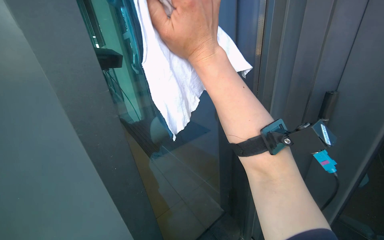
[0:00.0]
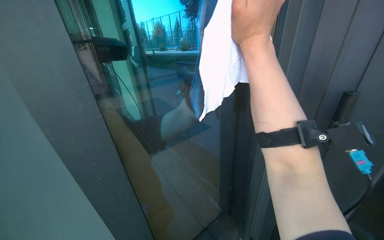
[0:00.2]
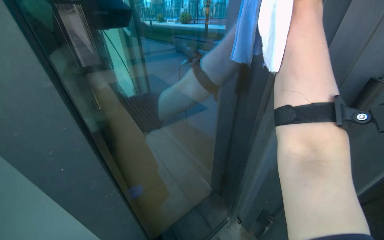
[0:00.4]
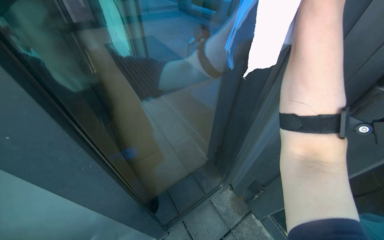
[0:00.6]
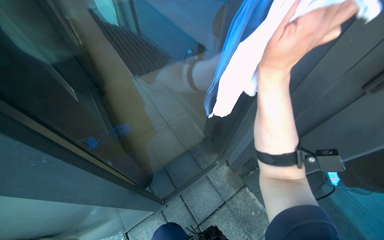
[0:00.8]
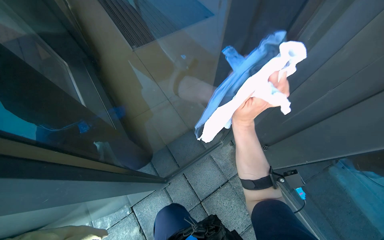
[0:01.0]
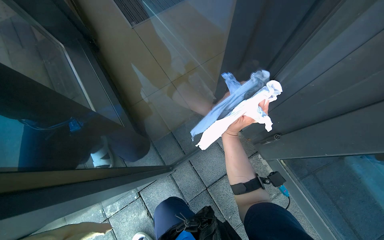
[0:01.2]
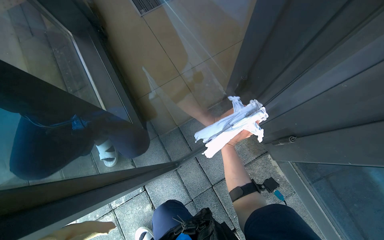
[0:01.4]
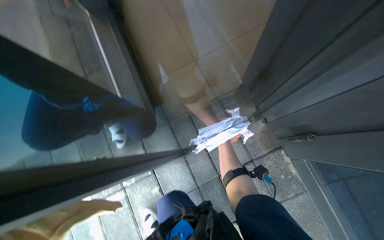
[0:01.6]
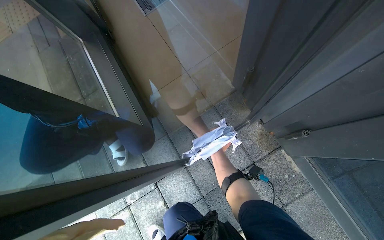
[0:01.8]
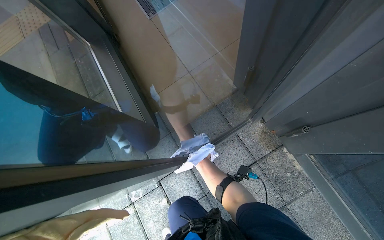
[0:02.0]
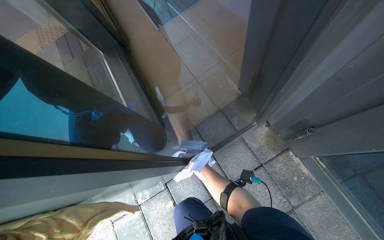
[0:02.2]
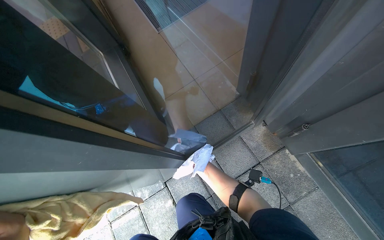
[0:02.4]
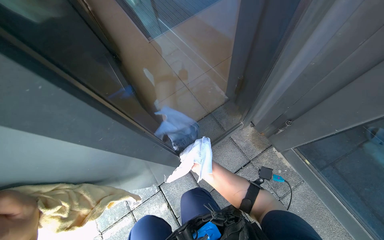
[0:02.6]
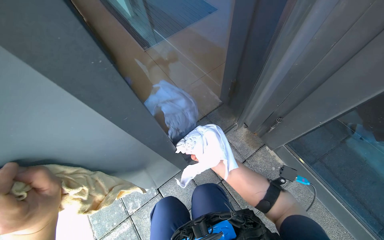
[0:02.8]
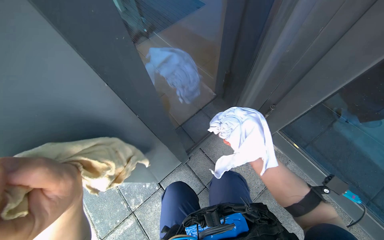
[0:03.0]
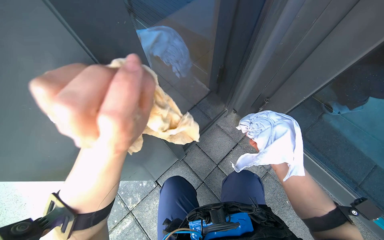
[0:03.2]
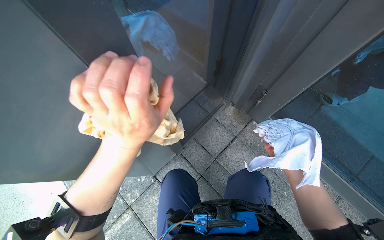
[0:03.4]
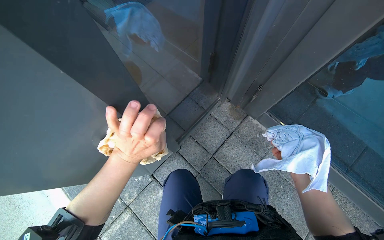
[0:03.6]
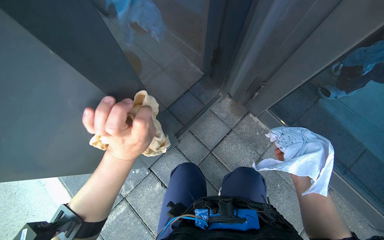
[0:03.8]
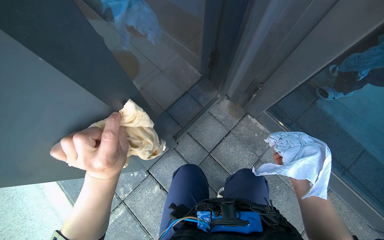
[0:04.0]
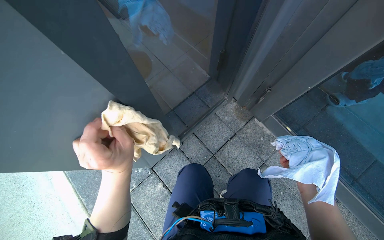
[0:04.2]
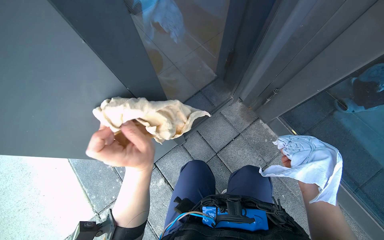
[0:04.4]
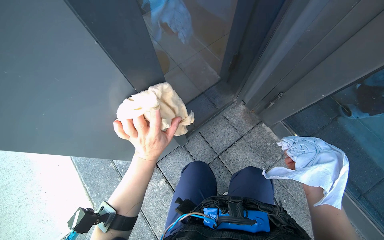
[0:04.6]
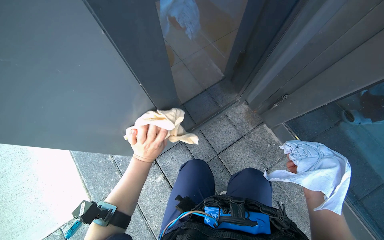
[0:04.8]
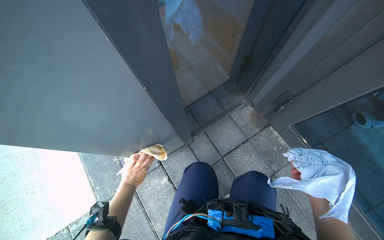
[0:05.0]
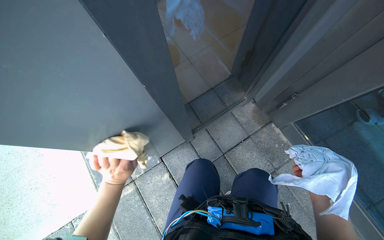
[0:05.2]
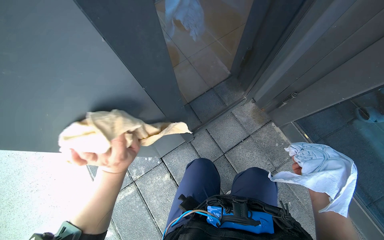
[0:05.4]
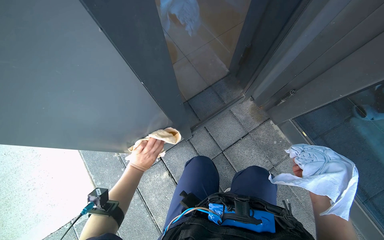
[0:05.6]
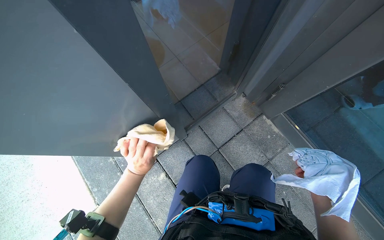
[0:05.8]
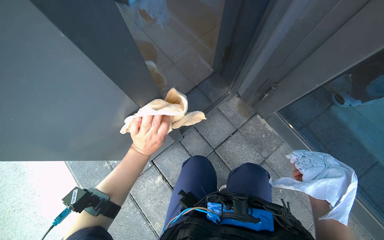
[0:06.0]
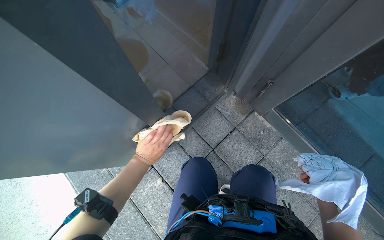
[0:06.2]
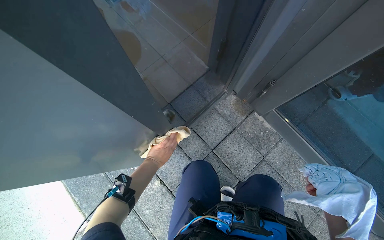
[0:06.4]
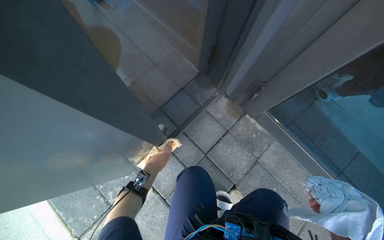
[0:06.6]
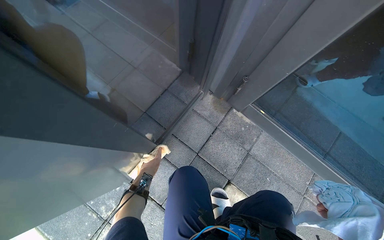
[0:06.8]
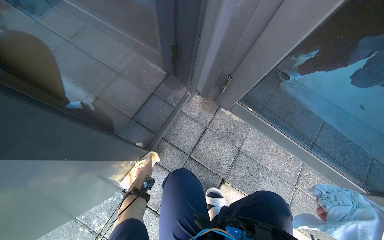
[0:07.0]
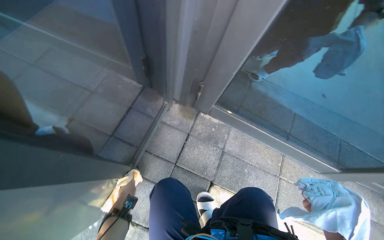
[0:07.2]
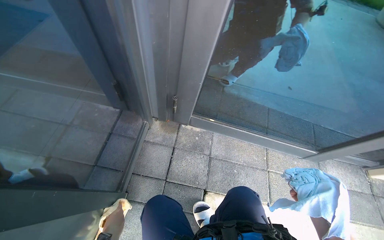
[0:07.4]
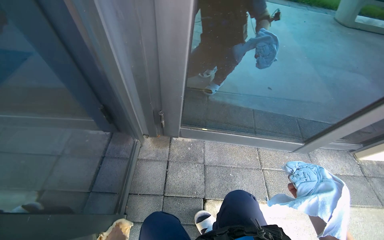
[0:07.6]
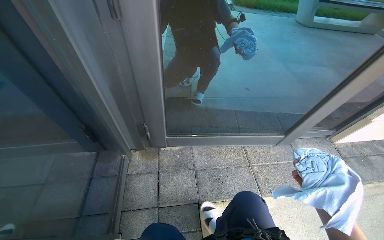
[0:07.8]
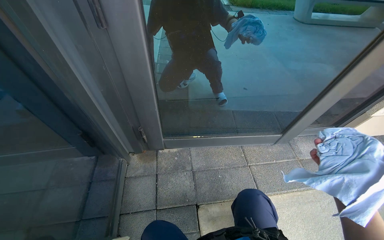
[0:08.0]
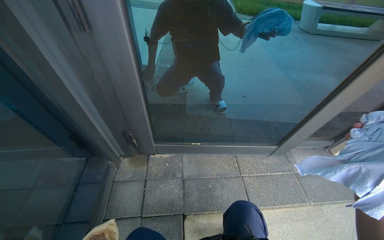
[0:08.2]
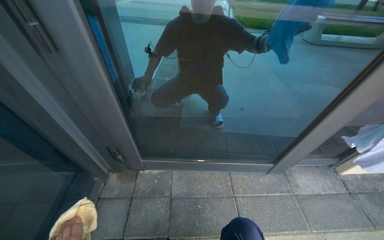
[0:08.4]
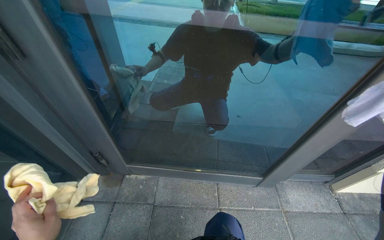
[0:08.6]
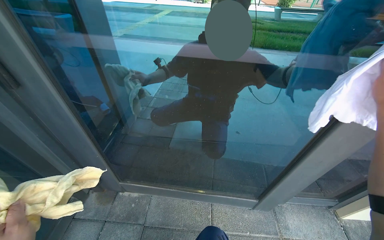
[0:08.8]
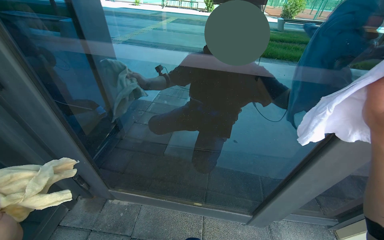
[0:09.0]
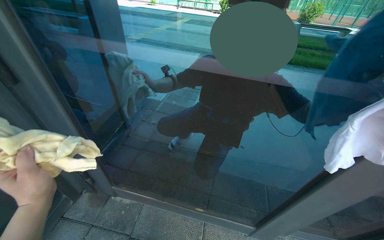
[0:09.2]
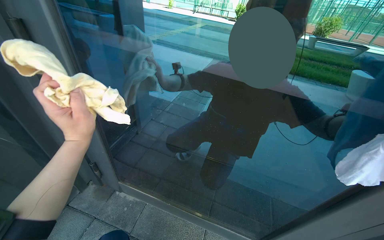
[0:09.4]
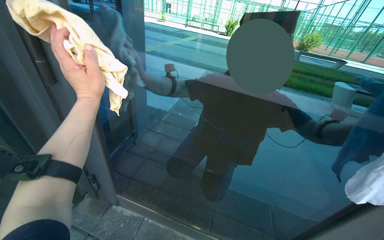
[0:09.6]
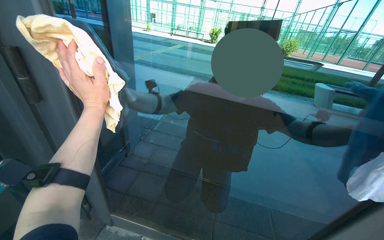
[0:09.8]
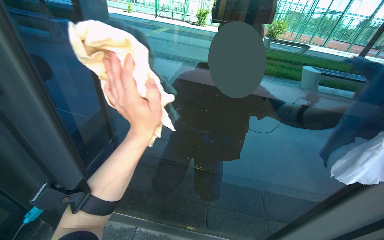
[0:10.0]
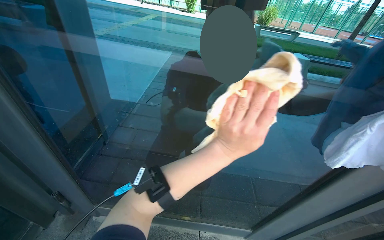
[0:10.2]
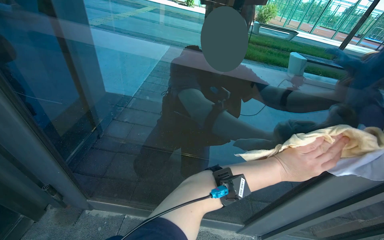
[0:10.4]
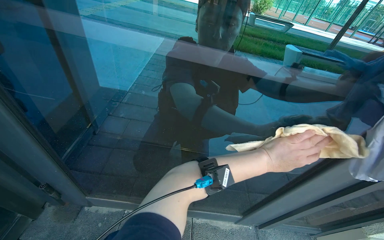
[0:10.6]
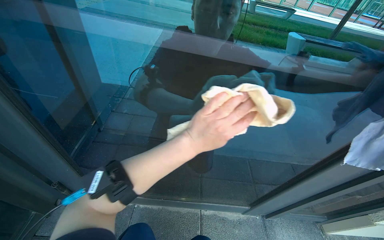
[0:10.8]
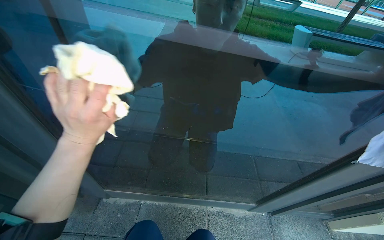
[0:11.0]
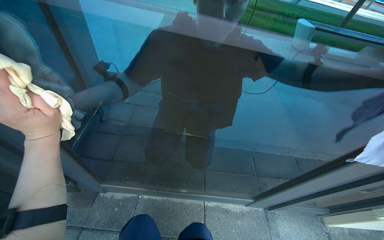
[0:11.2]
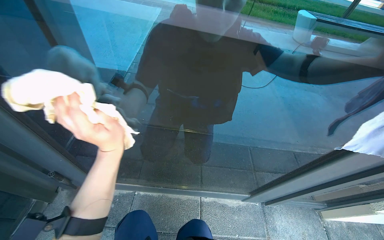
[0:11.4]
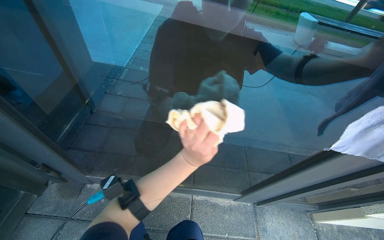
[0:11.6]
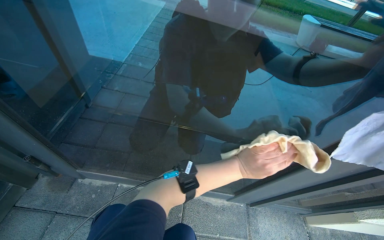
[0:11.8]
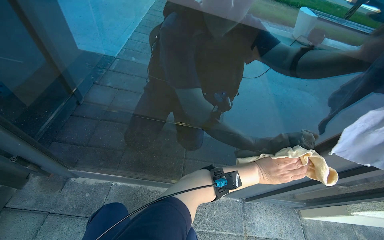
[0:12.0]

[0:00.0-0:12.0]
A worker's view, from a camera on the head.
Job: cleaning windows.
The whole recording: Cleaning glass door. The worker cleans the glass door using a squeegee and then wipes it with a cloth, also cleaning the door handle.
0:00.0 to 0:01.6: The wearer's head swings some 15 degrees to the left. The camera pitches downward, by approximately 15 degrees. The right hand is displaced farther from the camera and down the picture by about 50 cm.
0:01.6 to 0:03.0: The camera pitches upward, by approximately 15 degrees.
0:03.0 to 0:04.4: The right hand goes about 20 cm nearer to the camera and to the right.
0:04.4 to 0:06.0: The left hand moves nearer and farther over approximately 25 cm, changing direction 3 times.
0:06.0 to 0:07.6: The head rotates roughly 50 degrees to the right.
0:07.6 to 0:09.0: The head travels to the right, roughly 50 cm. The view tips upward by approximately 15 degrees.
0:10.4 to 0:12.0: The view tips downward by about 15 degrees. The left hand reaches approximately 70 cm to the left, then returns.

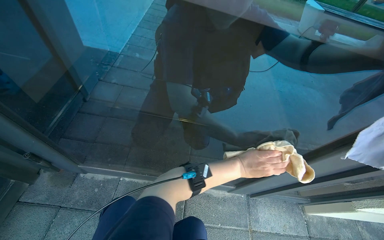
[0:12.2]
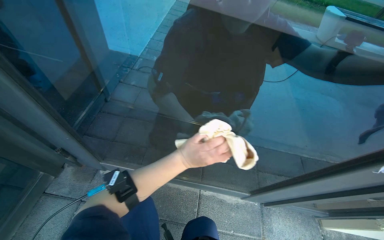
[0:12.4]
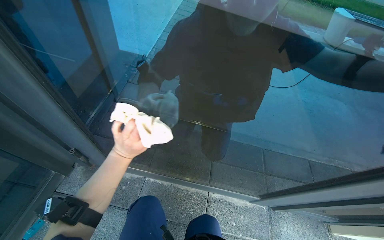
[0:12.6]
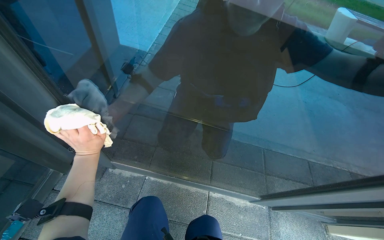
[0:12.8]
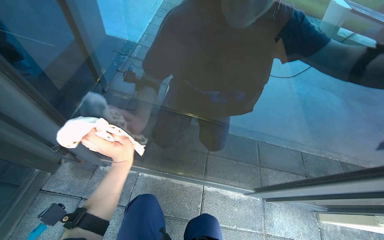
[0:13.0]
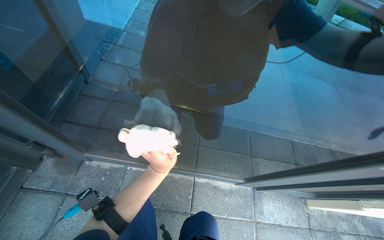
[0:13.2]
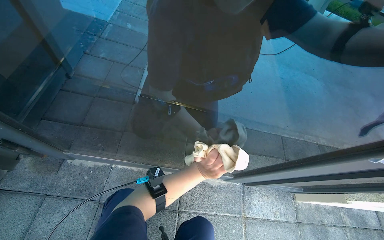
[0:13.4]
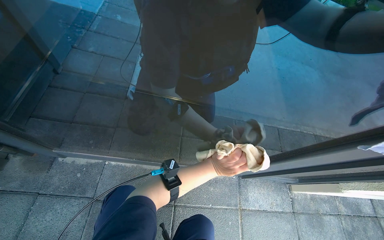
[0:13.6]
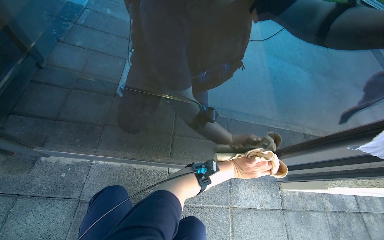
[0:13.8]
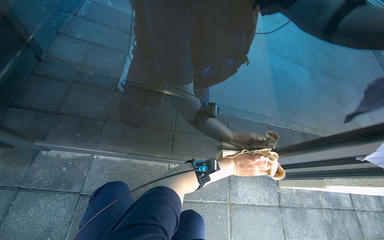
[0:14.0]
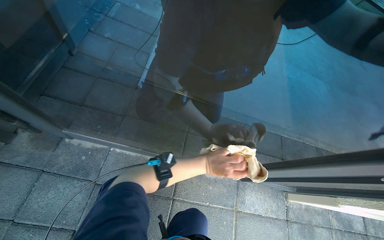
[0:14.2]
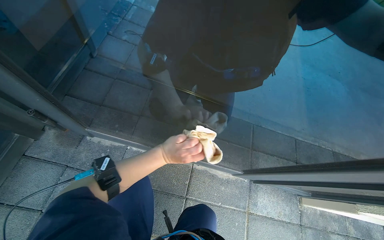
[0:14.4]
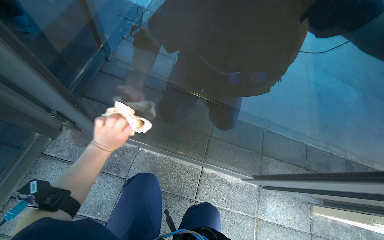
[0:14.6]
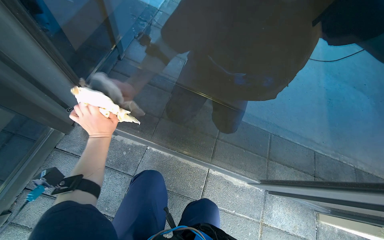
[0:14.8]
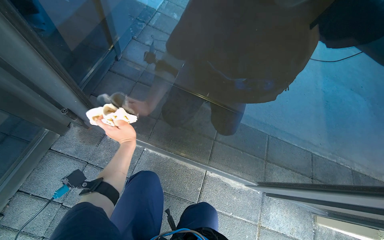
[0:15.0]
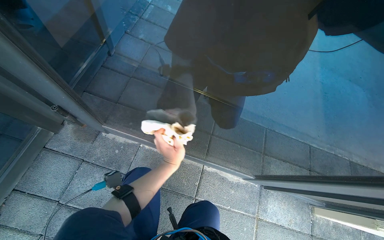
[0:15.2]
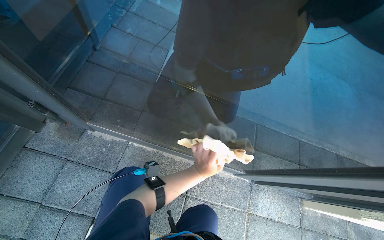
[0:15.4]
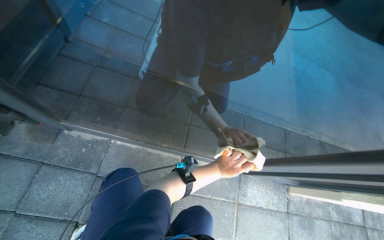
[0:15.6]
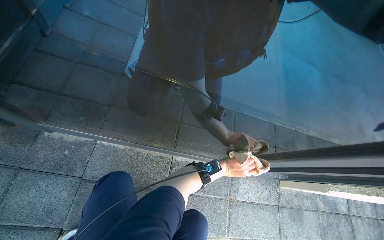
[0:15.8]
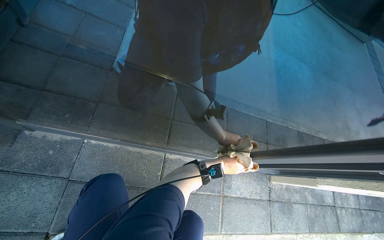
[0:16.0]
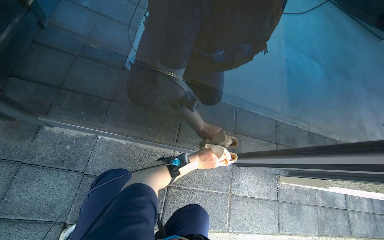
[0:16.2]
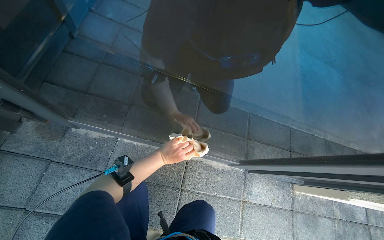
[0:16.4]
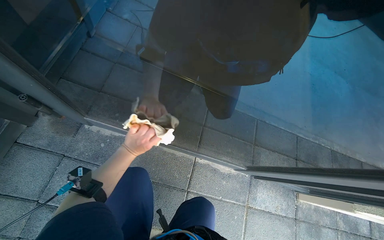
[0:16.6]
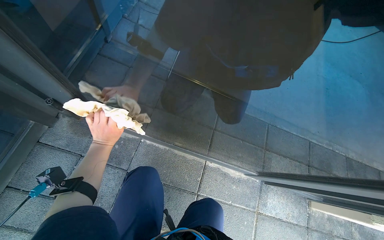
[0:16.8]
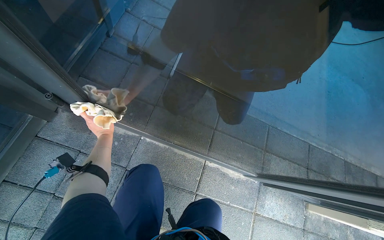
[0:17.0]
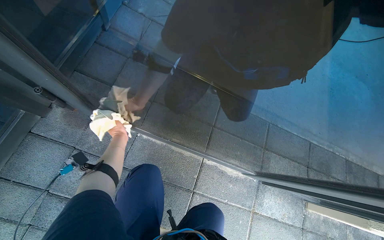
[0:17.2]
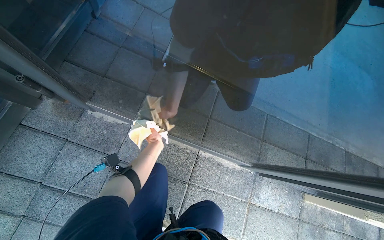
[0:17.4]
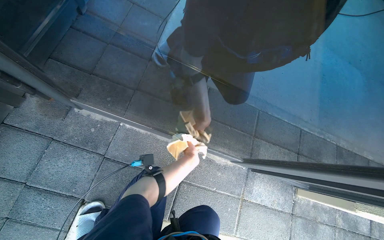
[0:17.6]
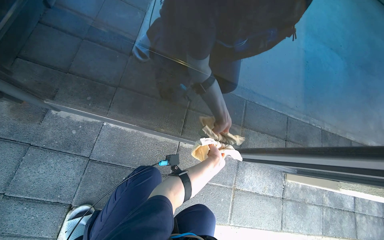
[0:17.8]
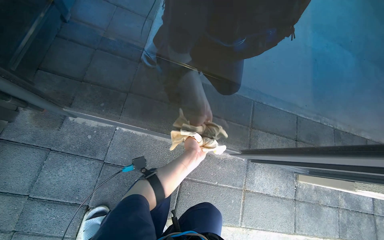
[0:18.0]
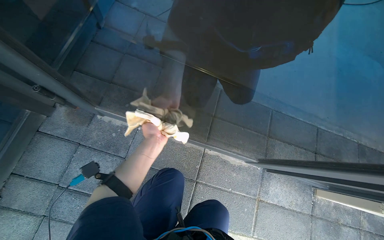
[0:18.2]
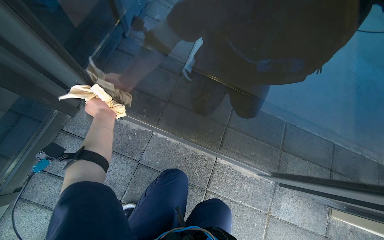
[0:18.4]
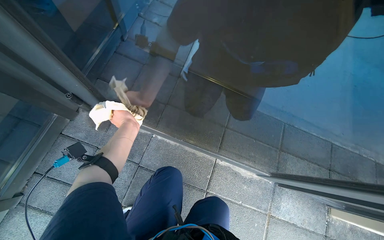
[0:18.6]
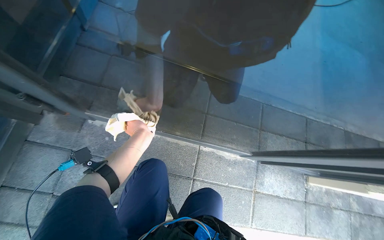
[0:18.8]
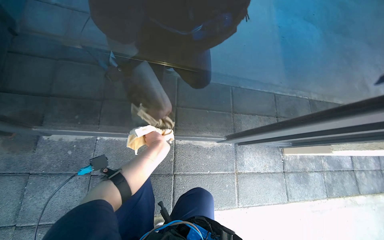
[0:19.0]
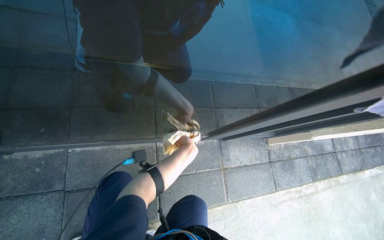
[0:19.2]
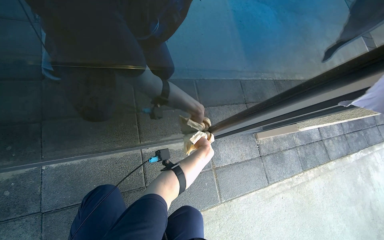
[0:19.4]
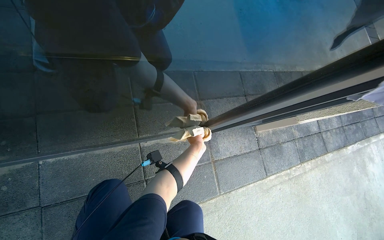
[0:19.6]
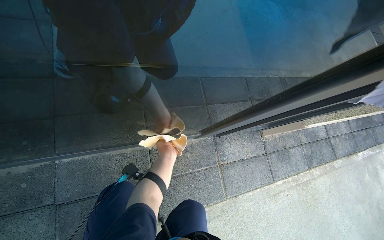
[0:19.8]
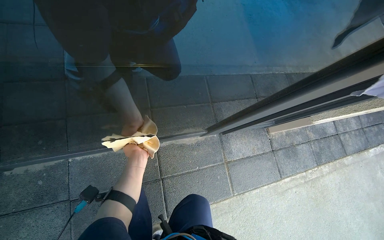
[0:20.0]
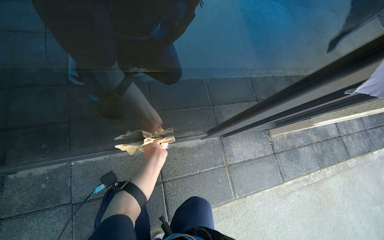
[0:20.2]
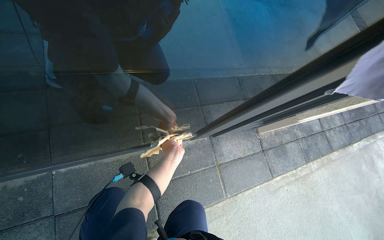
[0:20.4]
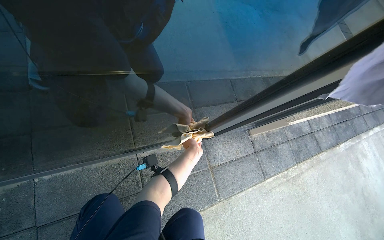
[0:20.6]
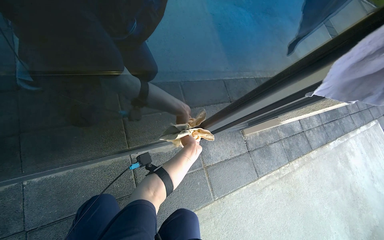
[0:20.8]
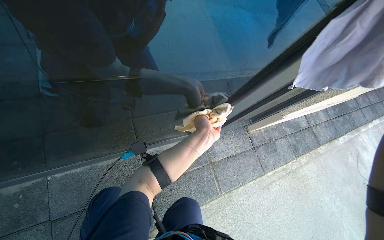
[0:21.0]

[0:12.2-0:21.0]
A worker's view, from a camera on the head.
Job: cleaning windows.
The whole recording: Cleaning glass door. The worker cleans the glass door using a squeegee and then wipes it with a cloth, also cleaning the door handle.
0:12.2 to 0:13.6: The left hand goes to the left and returns, approximately 60 cm each way.
0:13.6 to 0:15.2: The left hand swings left and right, about 50 cm each way, with 2 reversals.
0:15.2 to 0:16.6: The left hand moves to the left, approximately 15 cm.
0:16.6 to 0:18.0: The left hand goes left and right, roughly 40 cm each way, reversing 2 times.
0:18.0 to 0:19.6: The wearer looks some 25 degrees further to the right.
0:19.6 to 0:21.0: The left hand is displaced nearer to the camera by roughly 20 cm.
